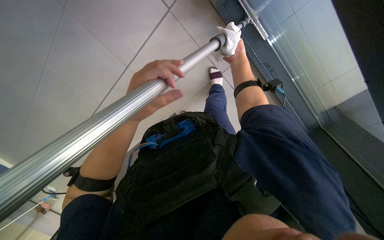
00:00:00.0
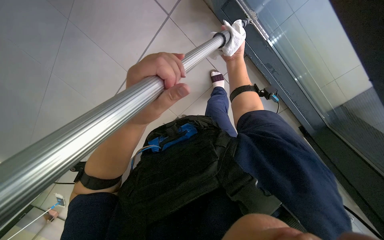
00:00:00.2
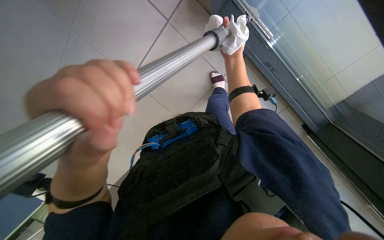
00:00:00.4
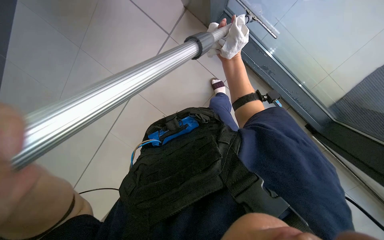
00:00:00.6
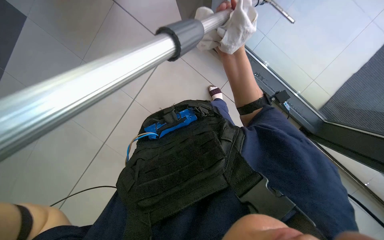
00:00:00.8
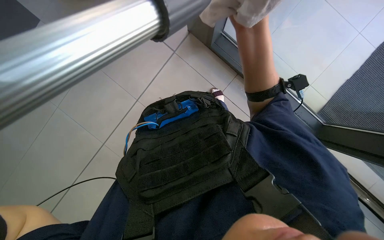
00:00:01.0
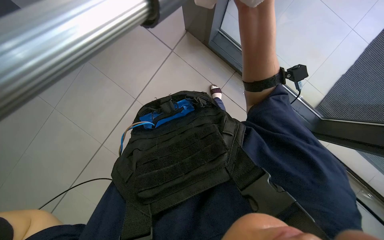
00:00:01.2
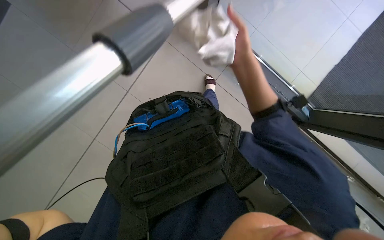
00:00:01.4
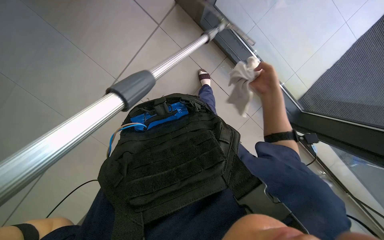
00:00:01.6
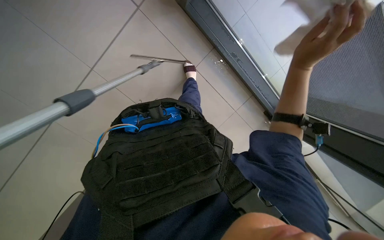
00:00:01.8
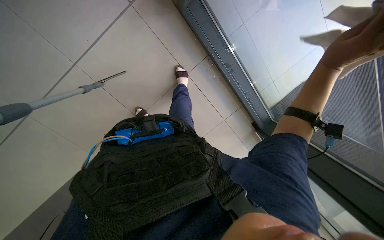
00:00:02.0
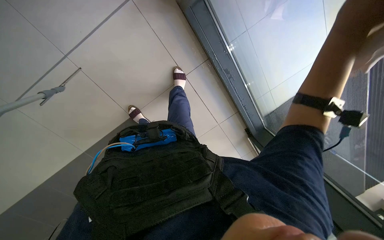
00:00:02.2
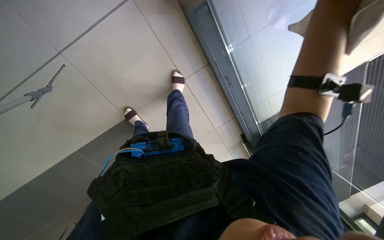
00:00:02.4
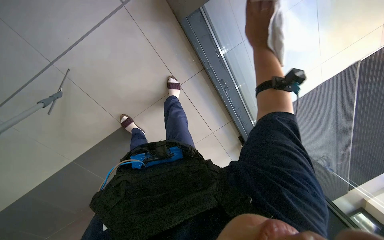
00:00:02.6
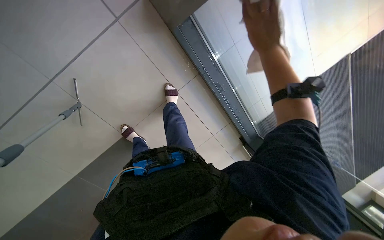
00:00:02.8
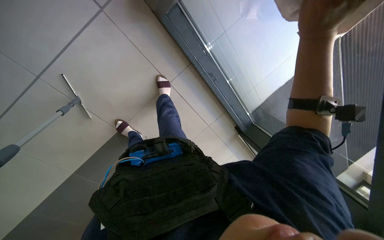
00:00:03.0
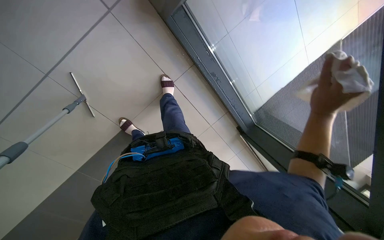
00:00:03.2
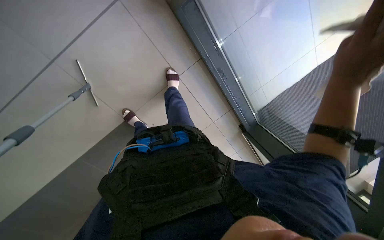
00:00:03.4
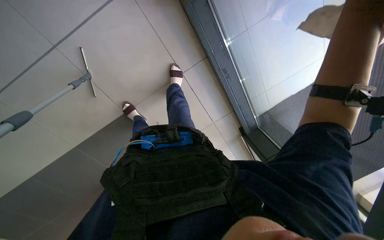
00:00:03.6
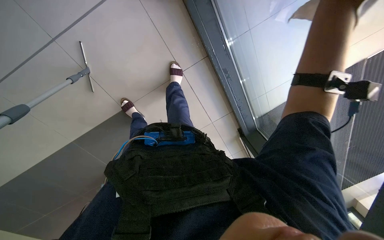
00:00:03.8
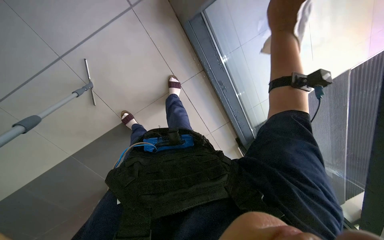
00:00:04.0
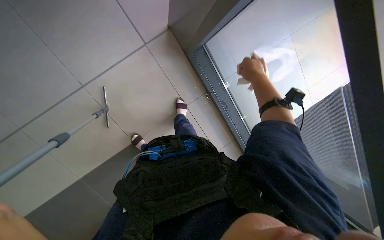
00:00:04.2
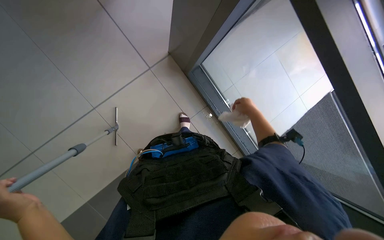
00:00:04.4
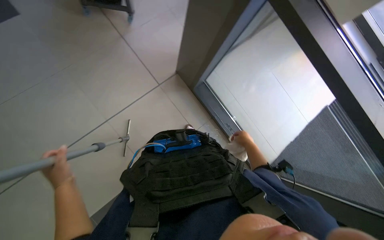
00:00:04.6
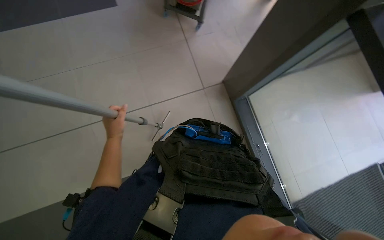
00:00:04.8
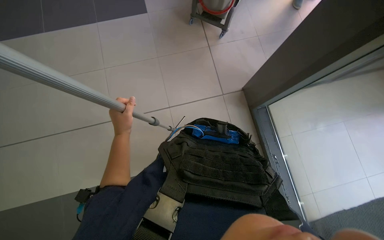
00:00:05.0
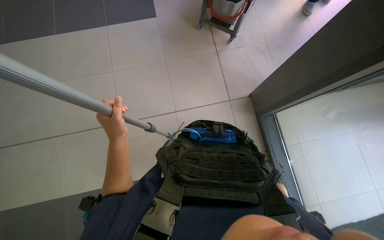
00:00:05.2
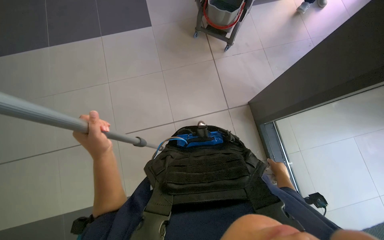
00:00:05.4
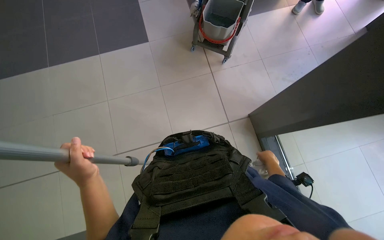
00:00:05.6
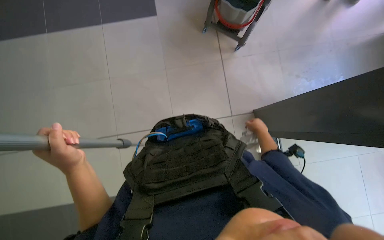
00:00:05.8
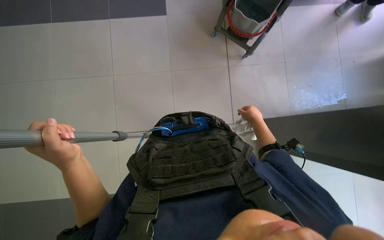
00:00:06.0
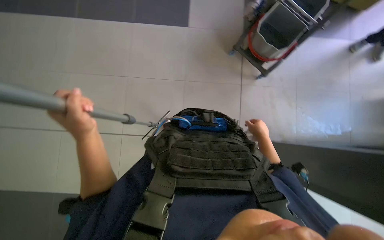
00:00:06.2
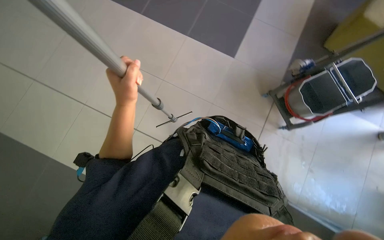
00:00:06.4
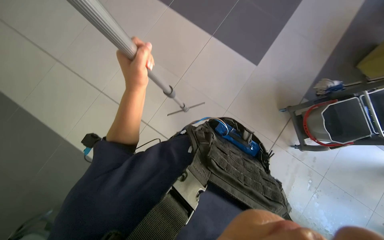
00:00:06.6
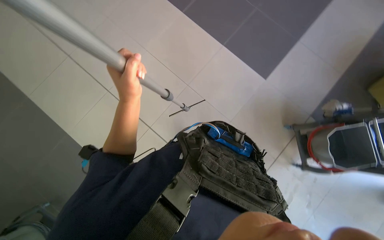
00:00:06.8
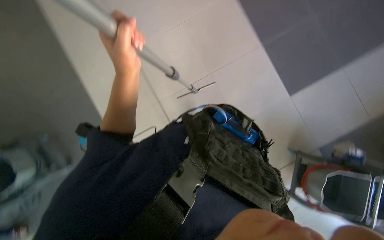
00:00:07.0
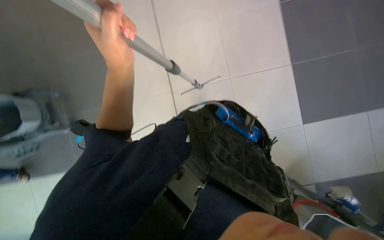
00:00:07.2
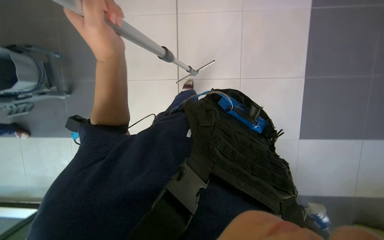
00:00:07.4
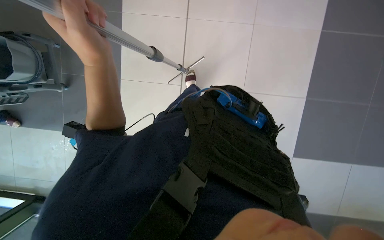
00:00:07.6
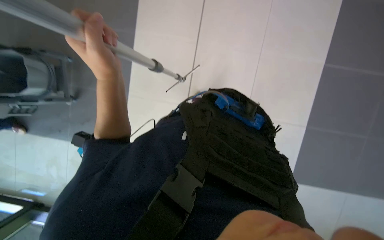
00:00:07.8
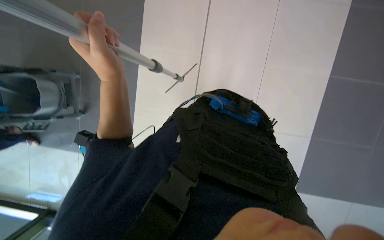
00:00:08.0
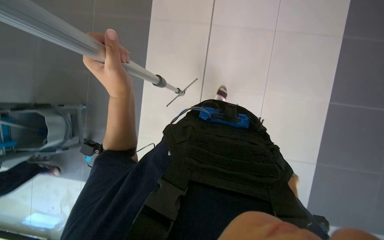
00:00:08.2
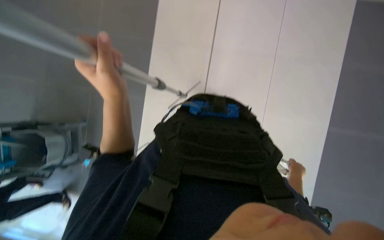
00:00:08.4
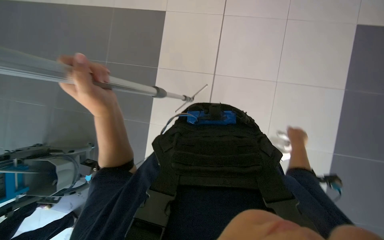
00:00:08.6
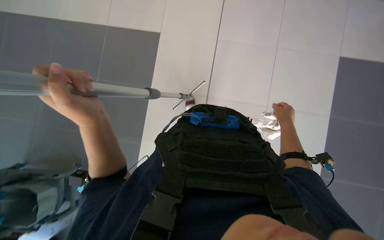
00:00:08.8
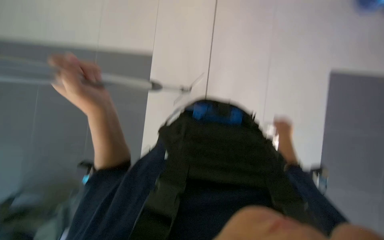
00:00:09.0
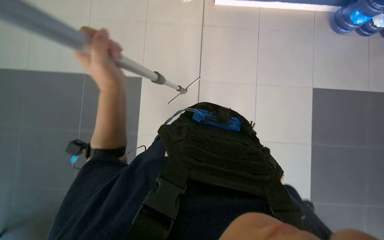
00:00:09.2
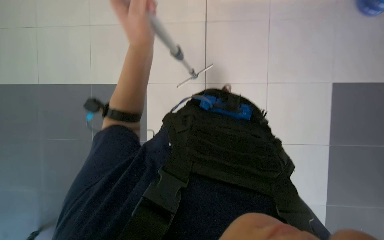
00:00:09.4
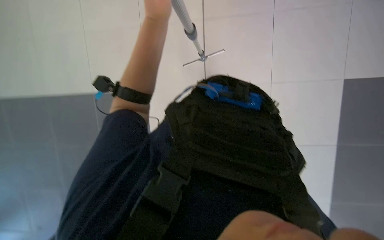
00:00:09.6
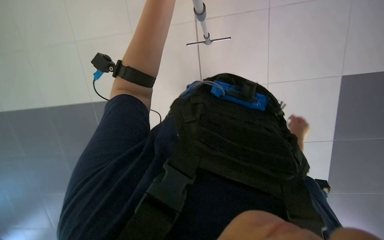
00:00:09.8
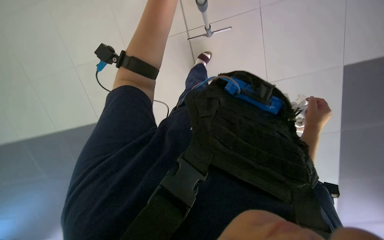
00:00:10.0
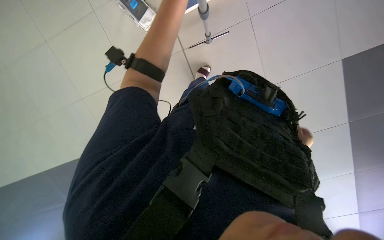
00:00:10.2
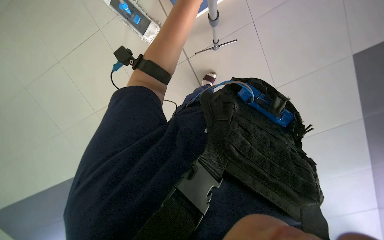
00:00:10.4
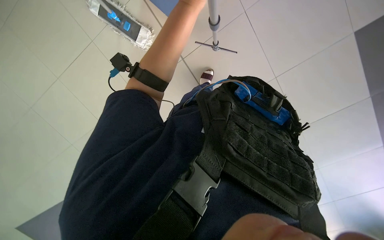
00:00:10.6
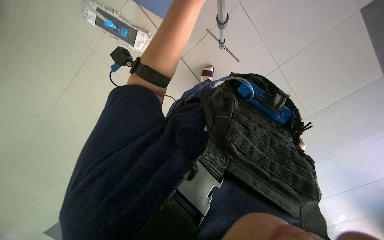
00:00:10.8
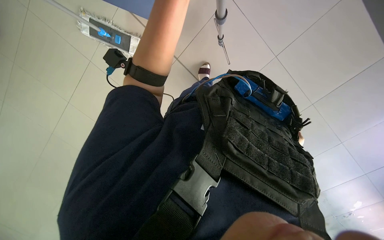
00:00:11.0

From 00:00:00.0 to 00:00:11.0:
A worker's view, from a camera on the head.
Job: cleaning windows.
The whole recording: Cleaning glass panels. The worker cleans the glass panels with a long pole tool and then wipes them with a cloth.
From 00:00:00.0 to 00:00:01.6: The view swings roughly 15 degrees to the right. The right hand moves to the right and down the picture, some 15 cm, and reaches about 20 cm nearer to the camera, then returns.
From 00:00:03.2 to 00:00:04.8: The head turns to the left by approximately 30 degrees. The wearer looks approximately 35 degrees further upward.
From 00:00:04.8 to 00:00:06.2: The head rotates approximately 25 degrees to the left. The view tilts some 15 degrees upward.
From 00:00:06.2 to 00:00:07.8: The wearer's head swings about 95 degrees to the left.
From 00:00:07.8 to 00:00:09.4: The camera pitches upward, by about 15 degrees. The left hand heads to the right and up the picture, covering some 15 cm.

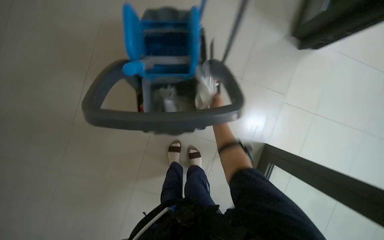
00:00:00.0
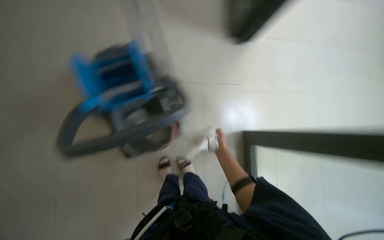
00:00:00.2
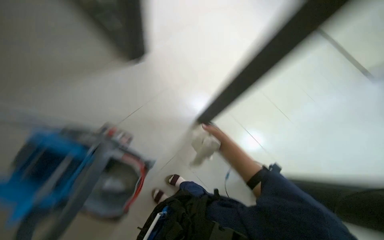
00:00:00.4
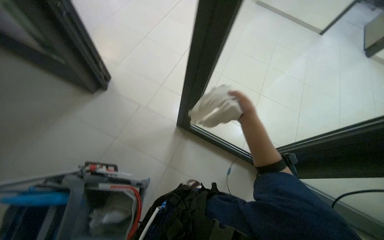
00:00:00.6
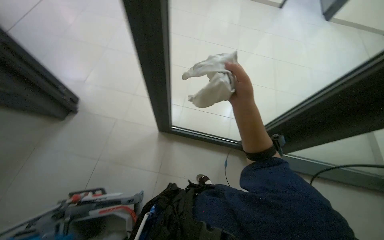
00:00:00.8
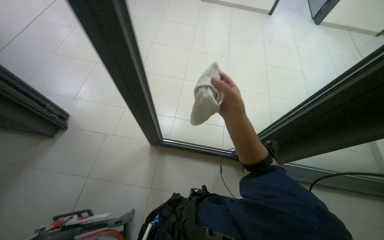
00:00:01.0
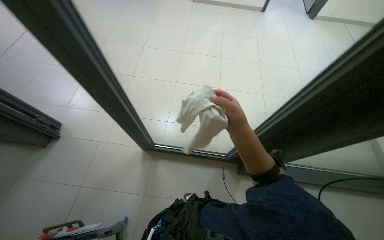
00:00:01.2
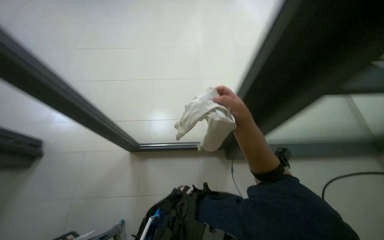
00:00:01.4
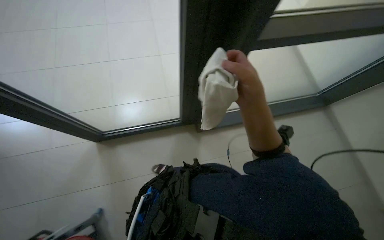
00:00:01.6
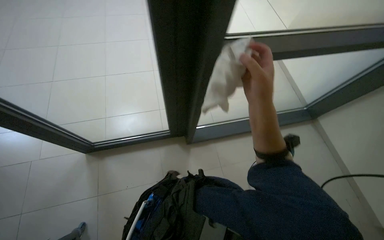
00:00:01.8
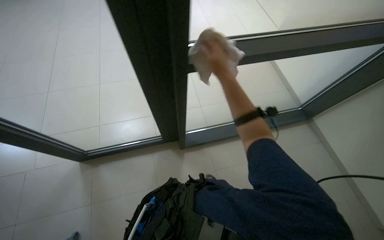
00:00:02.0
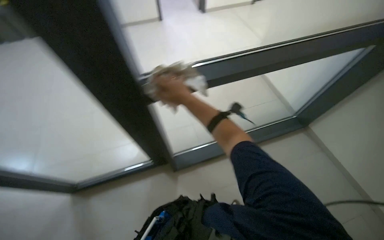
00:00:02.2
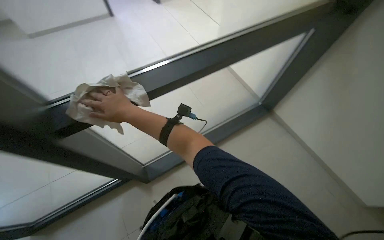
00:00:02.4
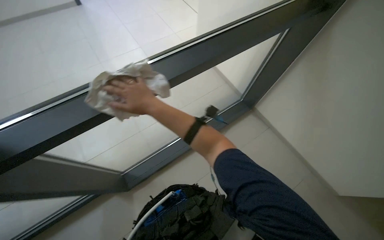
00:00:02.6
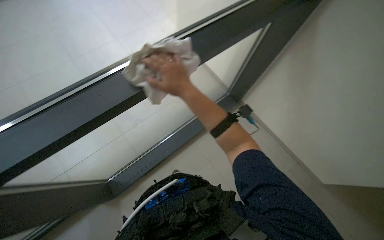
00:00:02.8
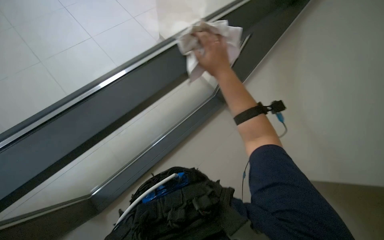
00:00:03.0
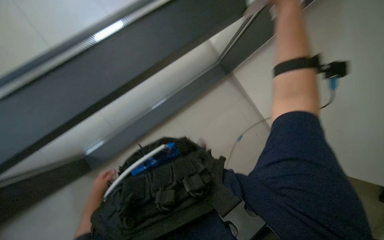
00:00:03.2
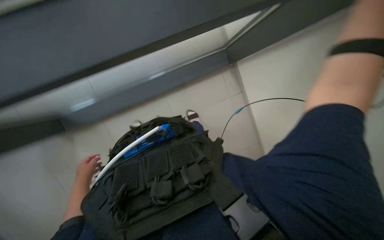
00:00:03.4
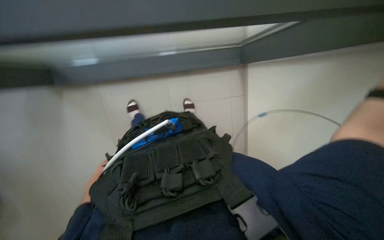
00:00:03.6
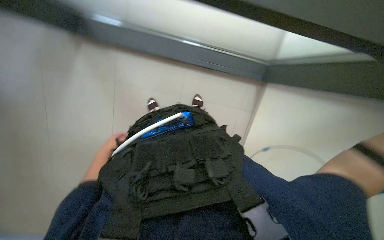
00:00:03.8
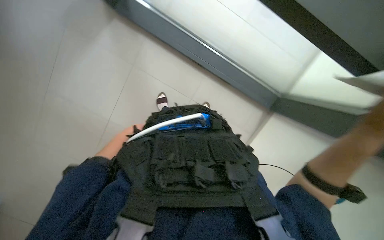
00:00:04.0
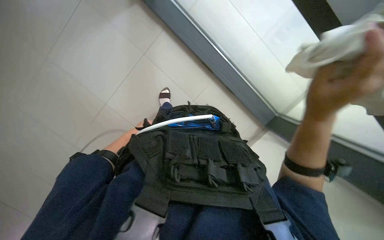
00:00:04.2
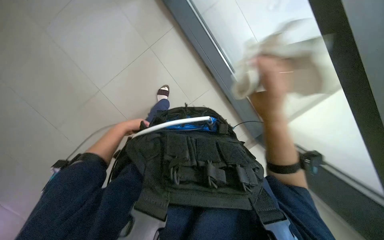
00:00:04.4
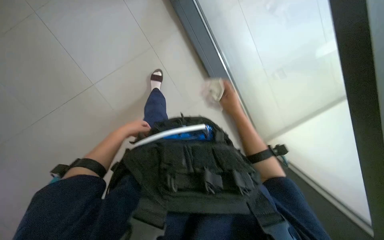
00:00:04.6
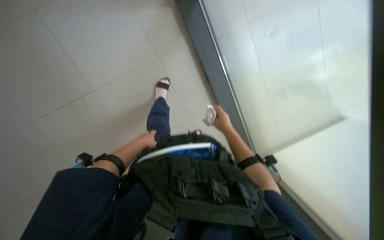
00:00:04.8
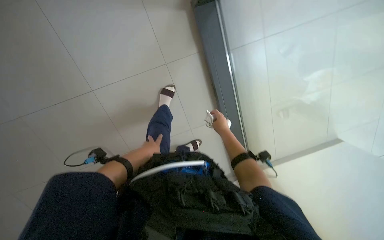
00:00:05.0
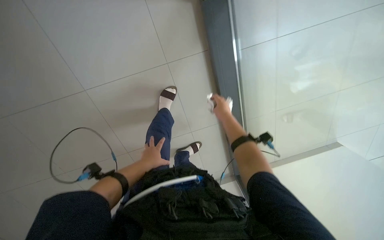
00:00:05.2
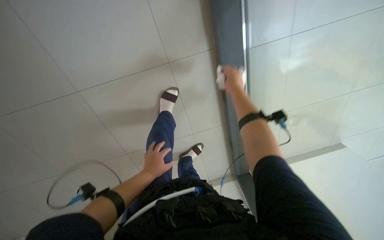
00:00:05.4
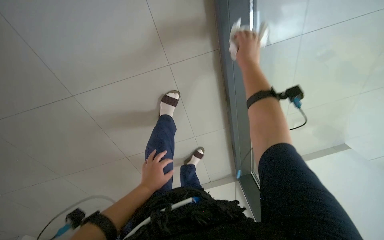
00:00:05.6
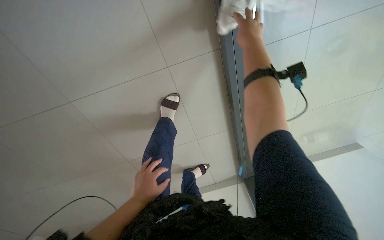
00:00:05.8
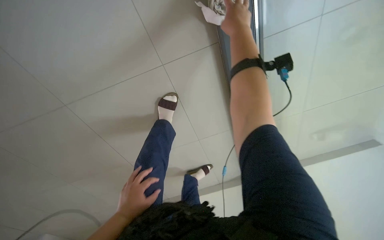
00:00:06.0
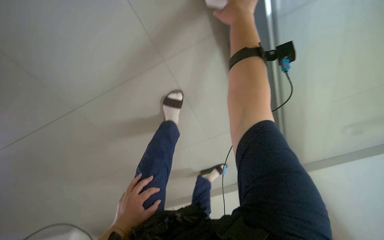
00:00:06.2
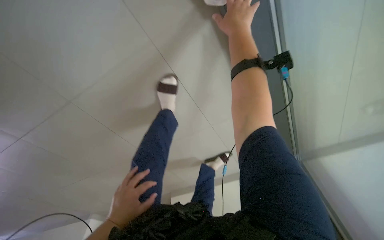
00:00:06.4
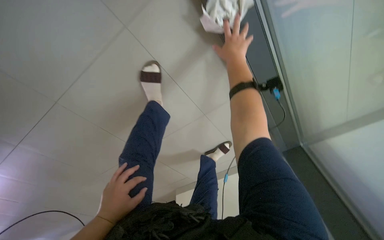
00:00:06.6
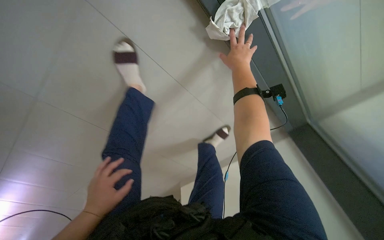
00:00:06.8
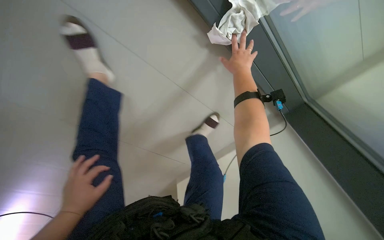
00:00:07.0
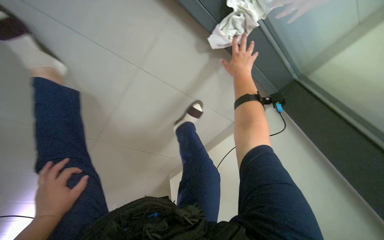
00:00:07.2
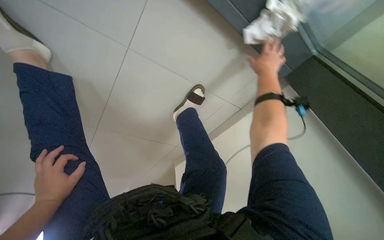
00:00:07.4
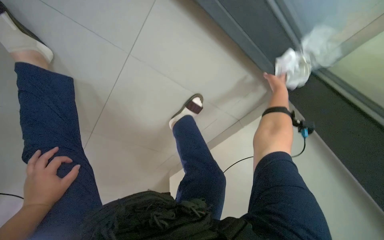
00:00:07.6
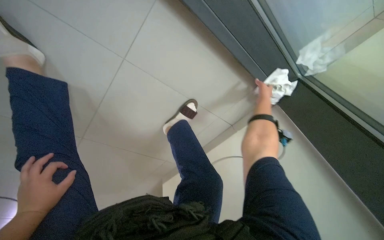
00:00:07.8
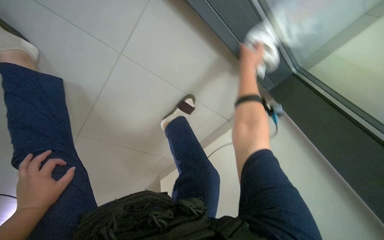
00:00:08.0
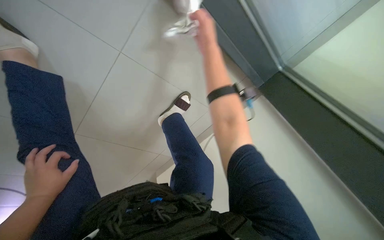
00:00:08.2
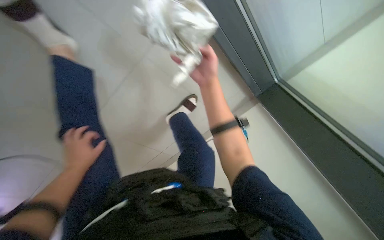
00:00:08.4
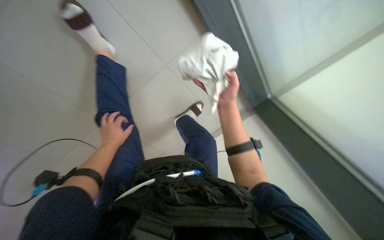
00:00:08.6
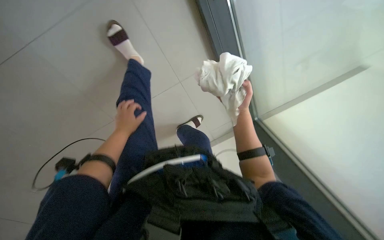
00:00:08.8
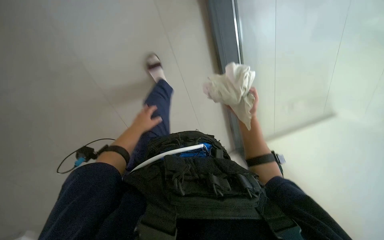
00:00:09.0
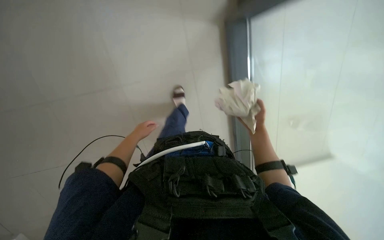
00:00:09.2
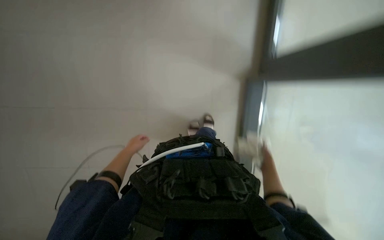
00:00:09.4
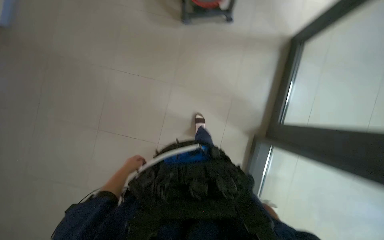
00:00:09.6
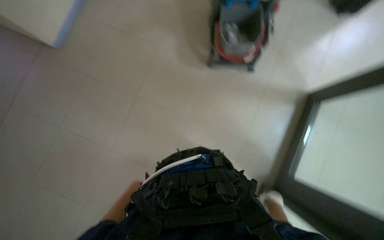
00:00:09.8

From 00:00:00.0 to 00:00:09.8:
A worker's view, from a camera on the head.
Job: cleaning windows.
The whole recording: Wiping glass panels. The worker wipes the glass panels with a white cloth.
From 00:00:00.0 to 00:00:01.4: The head travels some 50 cm. The head turns to the right by some 70 degrees. The camera pitches upward, by some 15 degrees.
From 00:00:02.8 to 00:00:04.2: The view tilts approximately 20 degrees downward. The scene rotates clockwise by approximately 40 degrees.
From 00:00:04.2 to 00:00:05.6: The right hand moves up the picture, farther from the camera and to the left, approximately 40 cm. Meanwhile the left hand is displaced nearer to the camera and to the right by roughly 30 cm.
From 00:00:05.6 to 00:00:07.0: The camera pitches downward, by about 10 degrees. The left hand heads to the left, covering roughly 10 cm.
From 00:00:08.4 to 00:00:09.8: The wearer looks about 20 degrees further upward. The right hand travels down the picture by some 40 cm; the left hand goes about 25 cm down the picture.
